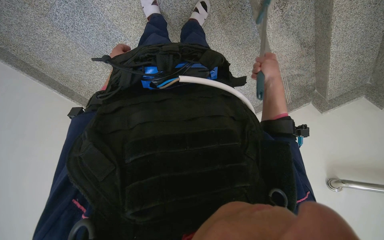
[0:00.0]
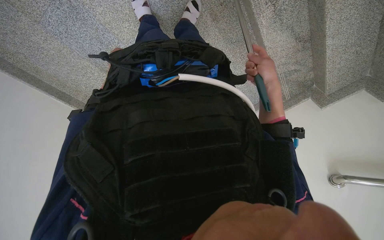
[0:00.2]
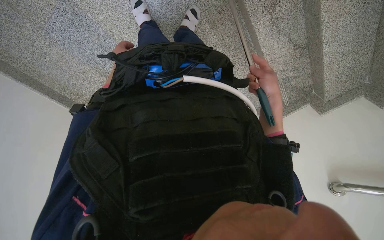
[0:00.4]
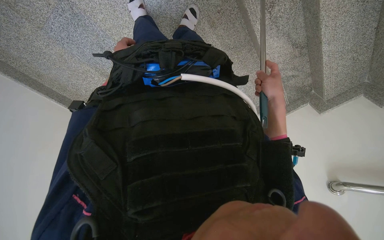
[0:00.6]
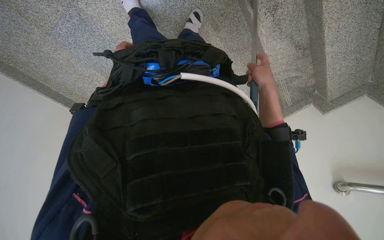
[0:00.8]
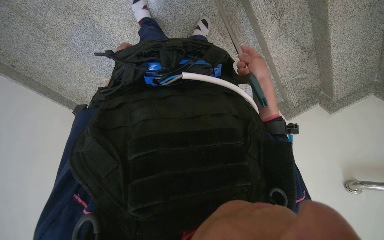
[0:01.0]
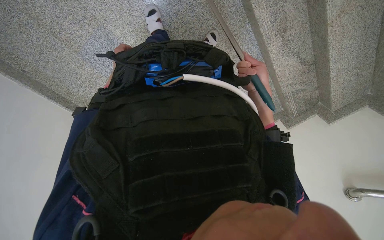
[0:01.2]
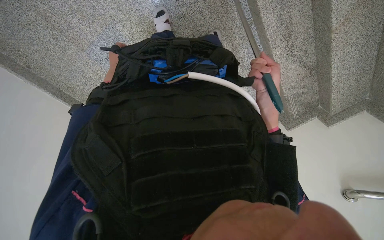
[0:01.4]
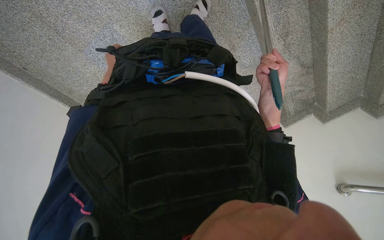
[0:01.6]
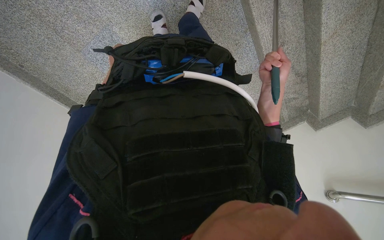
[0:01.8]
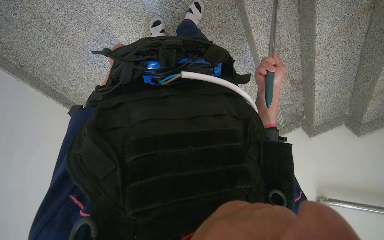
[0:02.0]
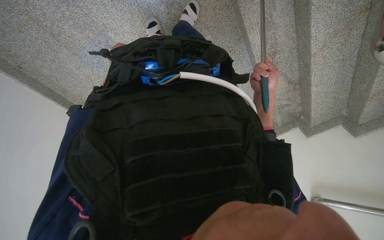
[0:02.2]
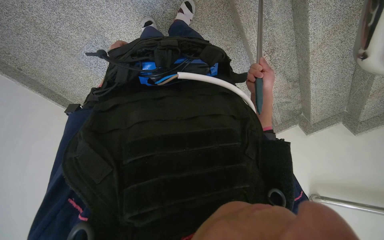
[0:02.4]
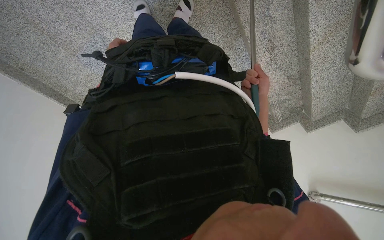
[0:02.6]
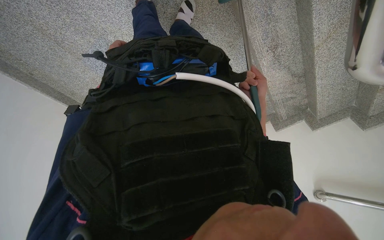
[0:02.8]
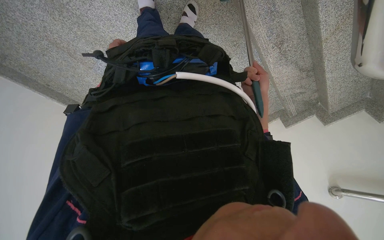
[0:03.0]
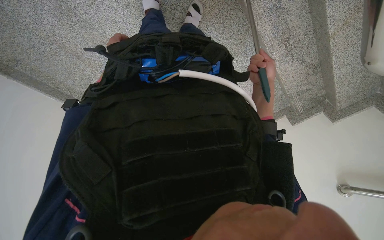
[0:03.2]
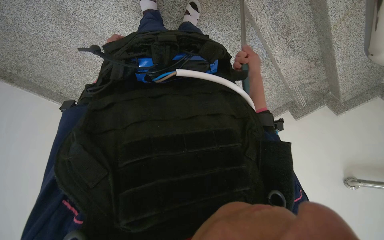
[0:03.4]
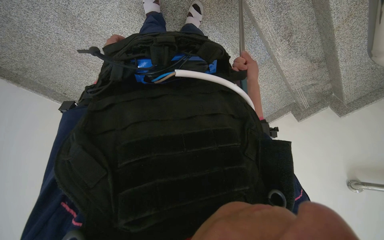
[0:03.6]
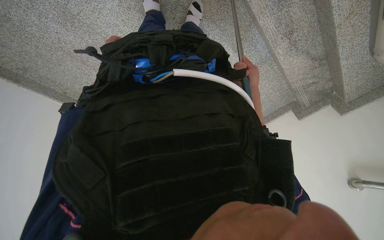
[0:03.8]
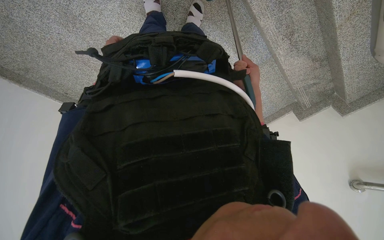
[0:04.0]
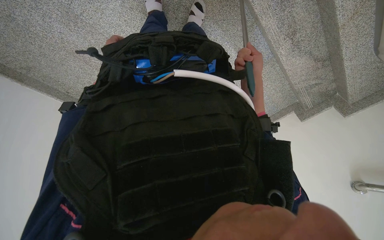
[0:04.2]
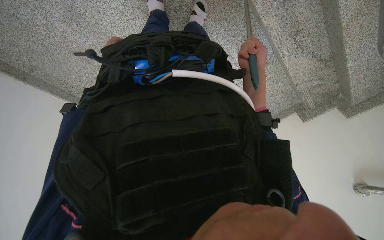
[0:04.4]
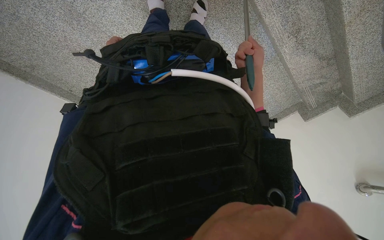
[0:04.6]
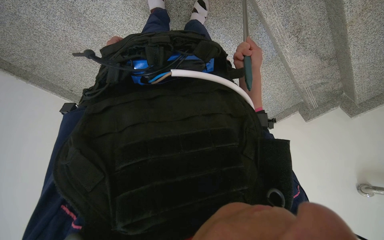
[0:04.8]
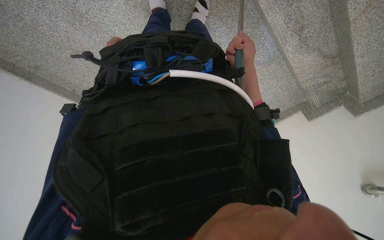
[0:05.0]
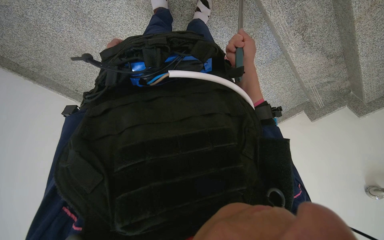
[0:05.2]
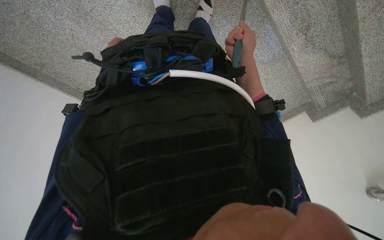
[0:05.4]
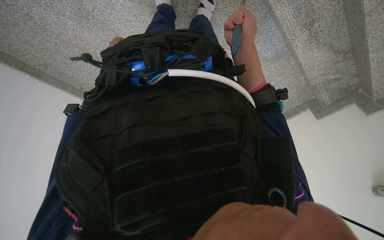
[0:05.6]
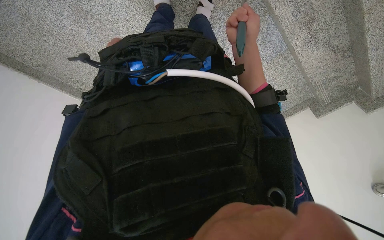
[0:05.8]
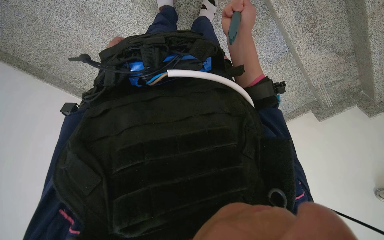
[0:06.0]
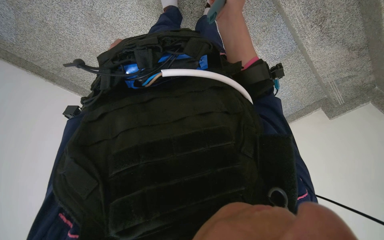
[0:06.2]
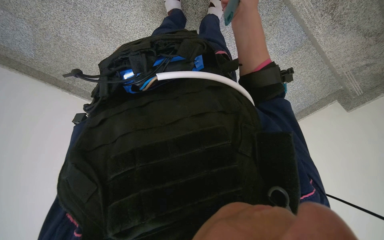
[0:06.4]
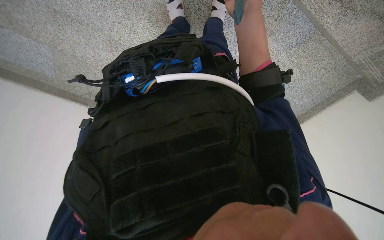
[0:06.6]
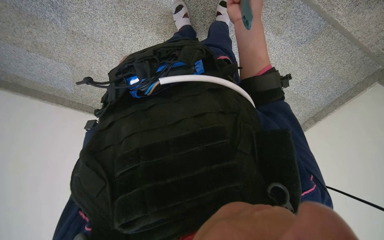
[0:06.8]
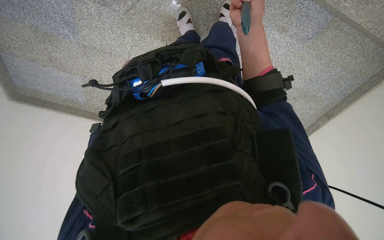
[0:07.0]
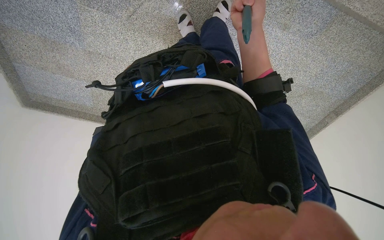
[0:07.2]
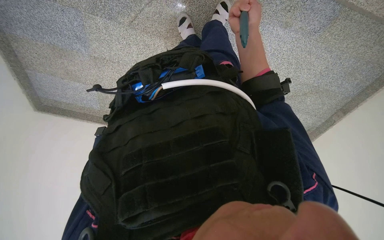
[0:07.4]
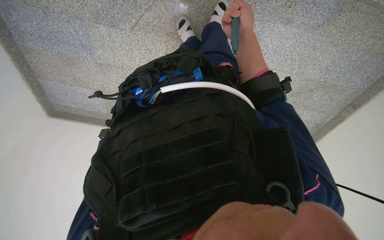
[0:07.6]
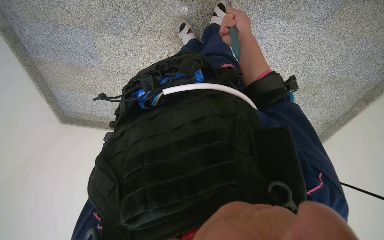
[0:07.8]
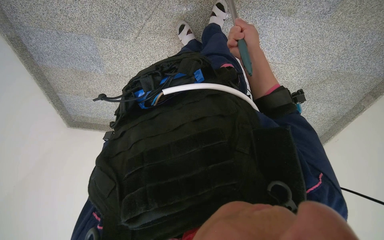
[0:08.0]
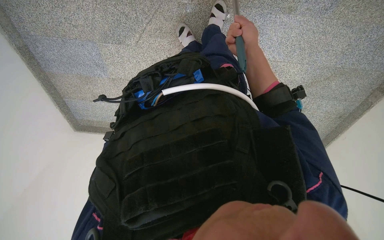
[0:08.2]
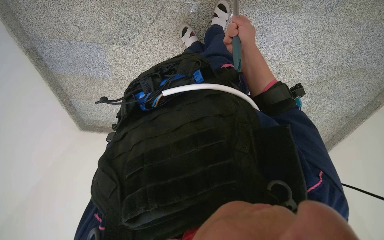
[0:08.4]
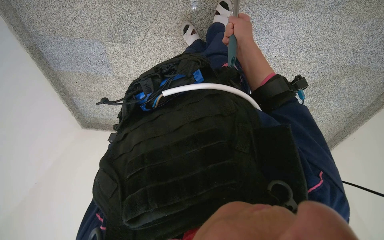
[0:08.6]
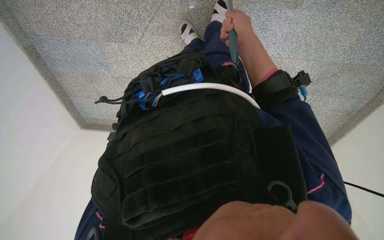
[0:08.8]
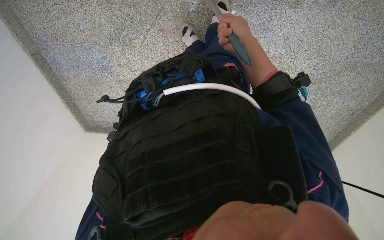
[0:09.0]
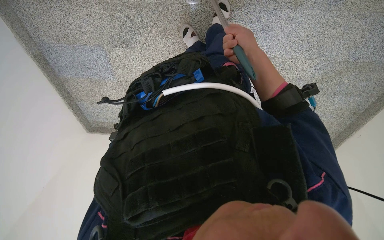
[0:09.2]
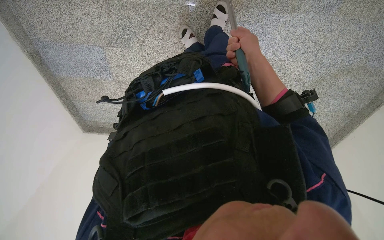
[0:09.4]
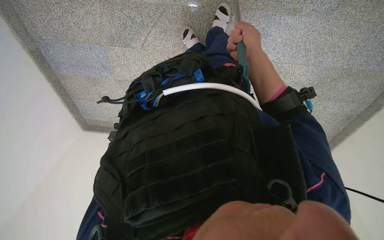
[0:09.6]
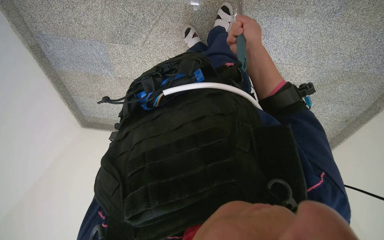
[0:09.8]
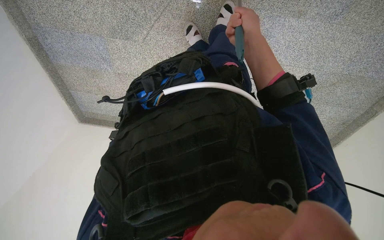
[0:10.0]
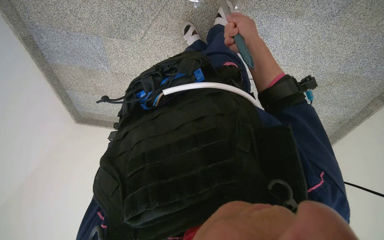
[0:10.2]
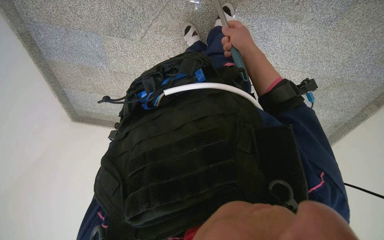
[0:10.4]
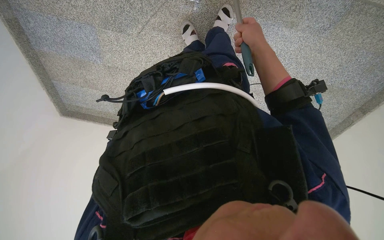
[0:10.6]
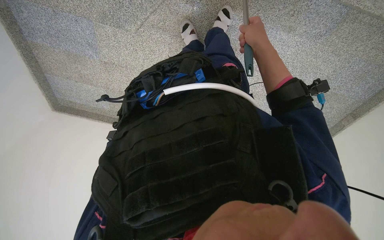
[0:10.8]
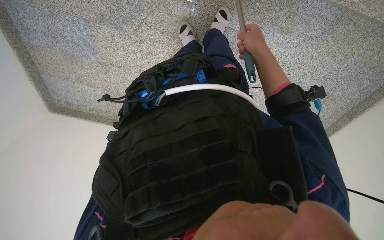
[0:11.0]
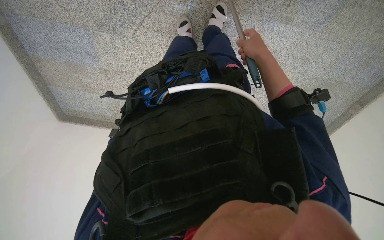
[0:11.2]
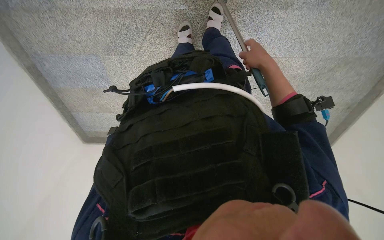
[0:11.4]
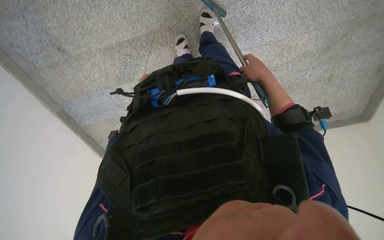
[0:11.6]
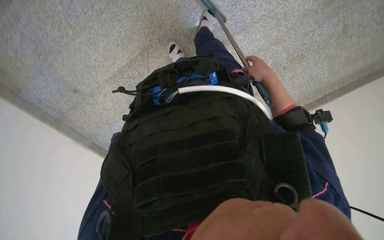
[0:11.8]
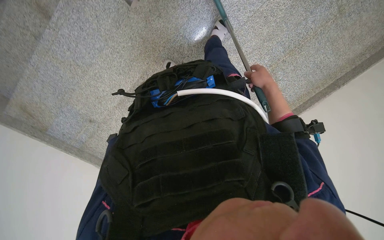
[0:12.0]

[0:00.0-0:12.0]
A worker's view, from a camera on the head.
Job: sweeping floor.
The whole recording: Sweeping stairs with broom. The worker sweeps the stairs with a long-handled broom.
0:00.0 to 0:01.6: The left hand goes nearer and farther, approximately 25 cm each way, reversing 2 times.
0:01.6 to 0:03.0: The left hand goes roughly 25 cm up the picture, while the right hand travels nearer to the camera and back again, approximately 15 cm each way.
0:03.0 to 0:04.4: The left hand goes about 10 cm to the left; the right hand goes some 15 cm to the left and nearer to the camera.
0:04.4 to 0:06.0: The right hand goes roughly 10 cm to the left.
0:06.0 to 0:07.6: The view swings about 25 degrees to the left.
0:10.4 to 0:12.0: The camera is aimed roughly 25 degrees further to the left. Everything in view rotates roughly 45 degrees counterclockwise.

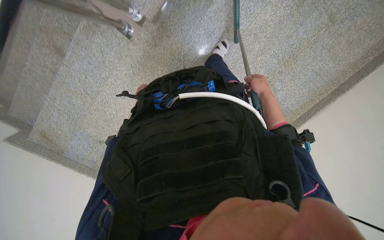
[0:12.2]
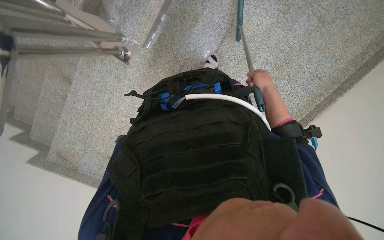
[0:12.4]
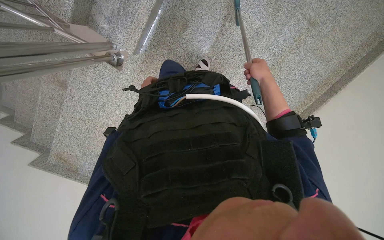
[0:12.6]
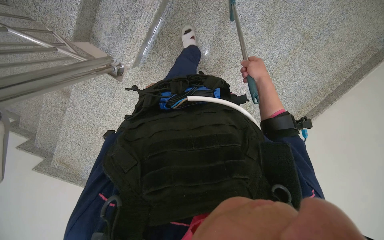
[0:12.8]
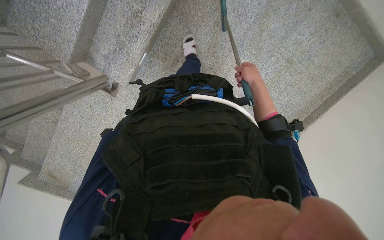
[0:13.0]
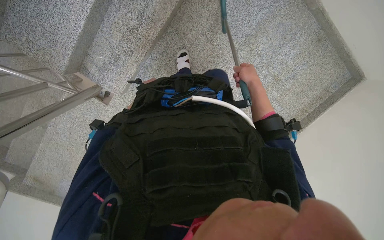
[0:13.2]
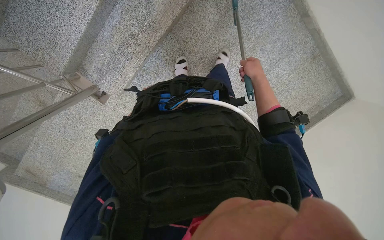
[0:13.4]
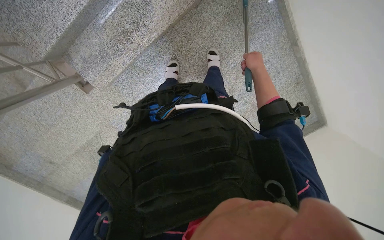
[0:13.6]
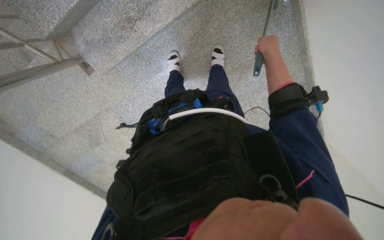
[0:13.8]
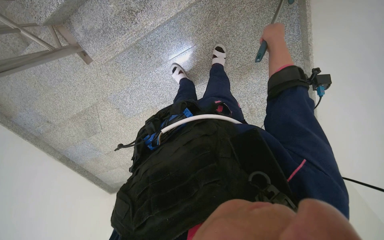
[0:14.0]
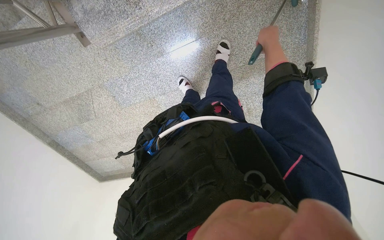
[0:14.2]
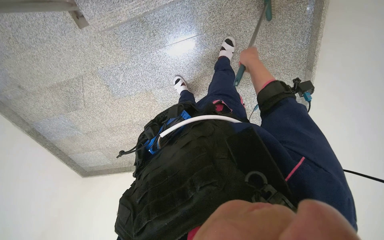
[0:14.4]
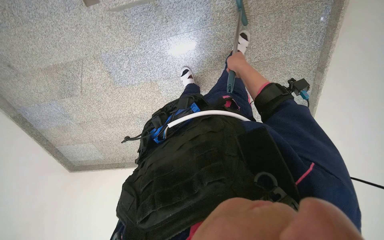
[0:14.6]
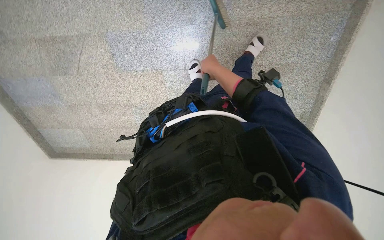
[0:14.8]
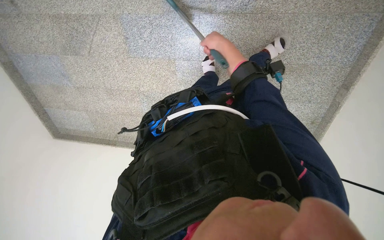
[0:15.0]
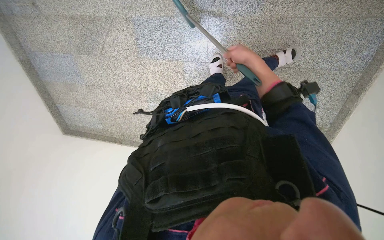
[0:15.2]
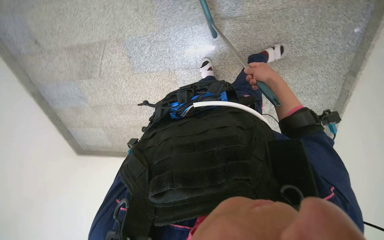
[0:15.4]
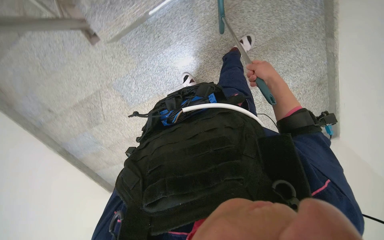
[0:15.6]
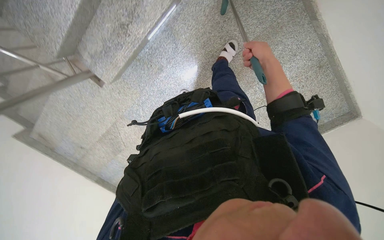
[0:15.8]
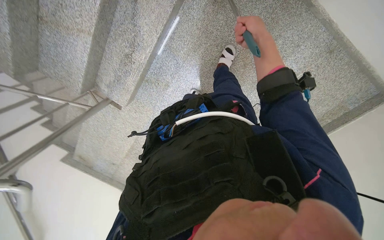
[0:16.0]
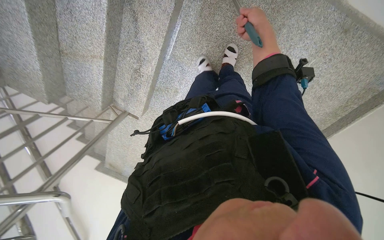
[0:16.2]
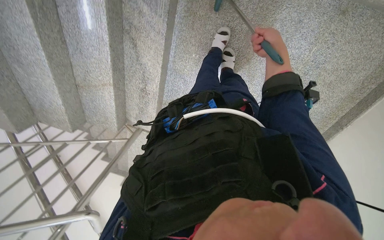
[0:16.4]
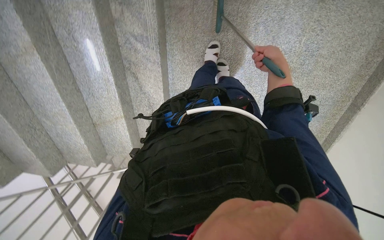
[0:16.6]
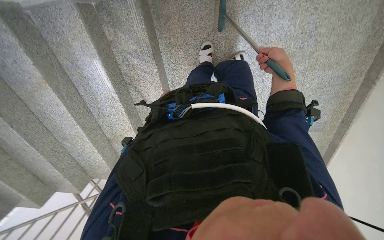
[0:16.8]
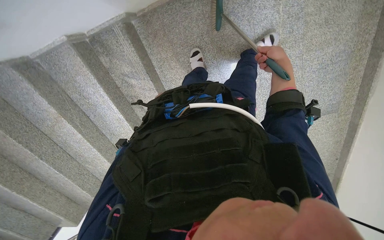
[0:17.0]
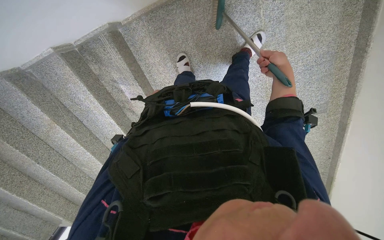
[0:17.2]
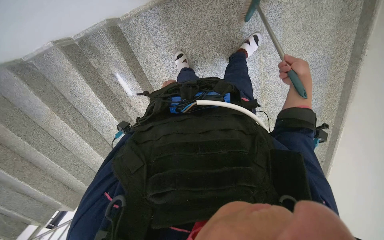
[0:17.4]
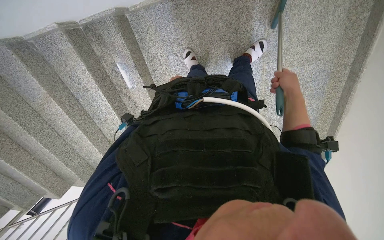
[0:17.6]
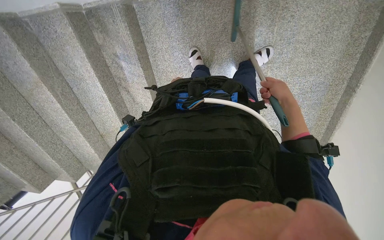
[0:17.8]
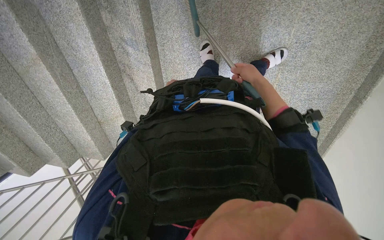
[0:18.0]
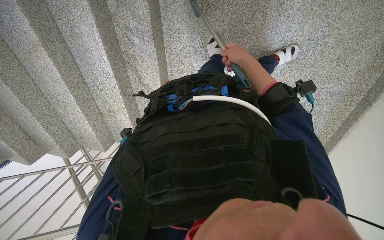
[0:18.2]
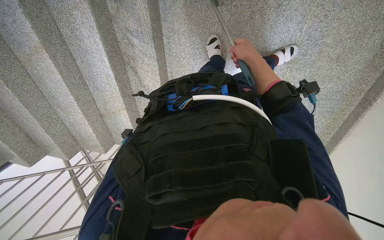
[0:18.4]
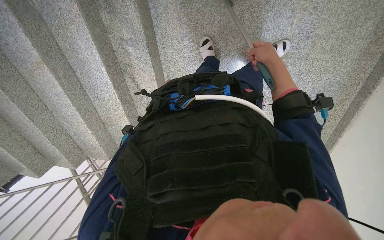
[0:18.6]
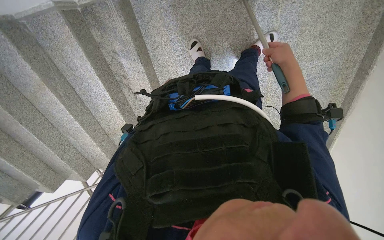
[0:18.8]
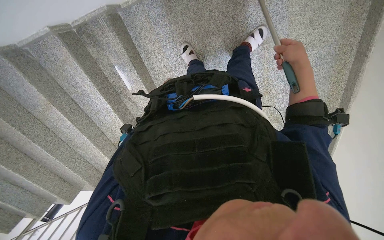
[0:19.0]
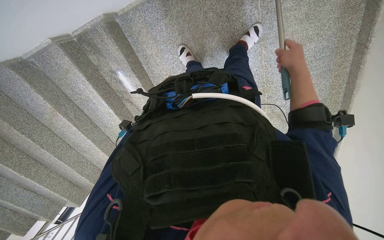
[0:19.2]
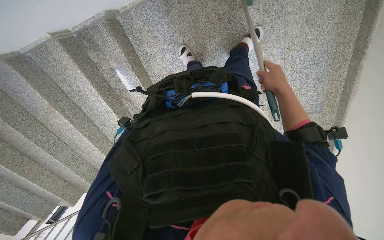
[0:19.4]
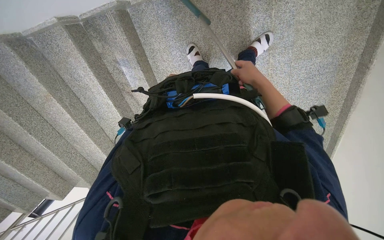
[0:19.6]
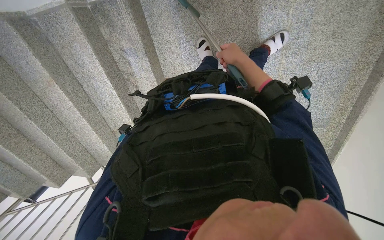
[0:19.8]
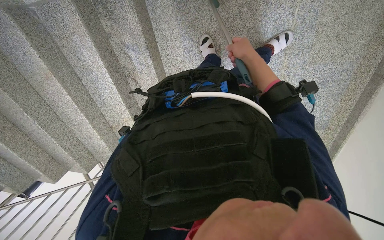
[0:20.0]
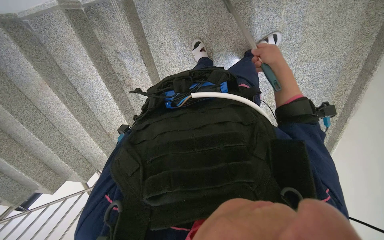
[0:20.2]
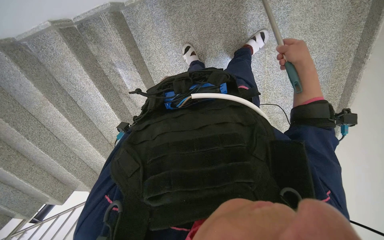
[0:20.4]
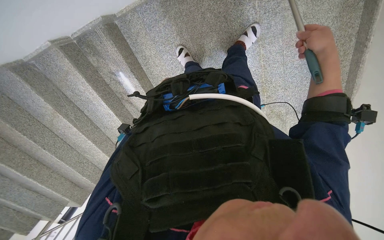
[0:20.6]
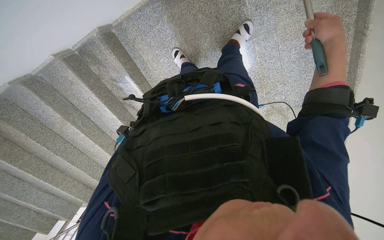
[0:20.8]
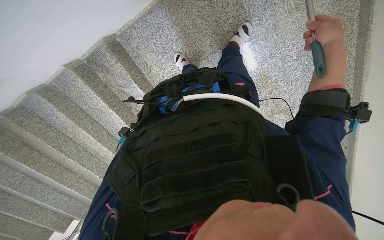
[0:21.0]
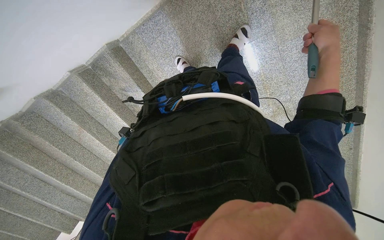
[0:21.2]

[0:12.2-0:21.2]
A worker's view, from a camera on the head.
Job: sweeping floor.
The whole recording: Sweeping stairs with broom. The worker sweeps the stairs with a long-handled broom.
0:12.2 to 0:13.8: The head travels approximately 80 cm.
0:13.8 to 0:15.2: The scene rotates clockwise by about 30 degrees. The right hand heads to the left, covering roughly 40 cm.
0:15.2 to 0:16.6: The head travels about 70 cm. The view pans to the left by some 45 degrees. The wearer looks approximately 15 degrees further upward. The scene rotates counterclockwise by approximately 75 degrees.
0:18.2 to 0:19.8: The right hand goes to the right and returns, some 30 cm each way.
0:19.8 to 0:21.2: The right hand shifts roughly 50 cm to the right.
